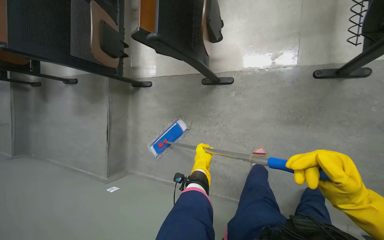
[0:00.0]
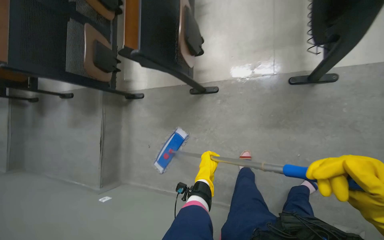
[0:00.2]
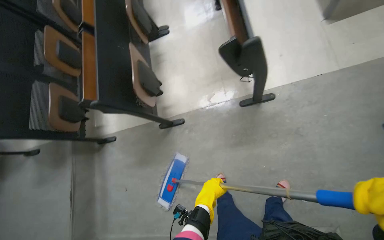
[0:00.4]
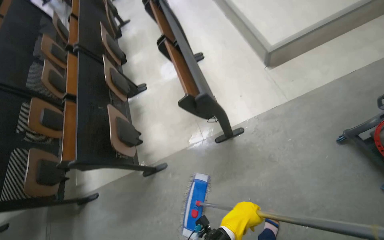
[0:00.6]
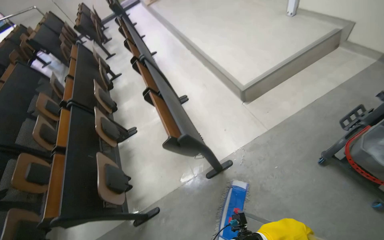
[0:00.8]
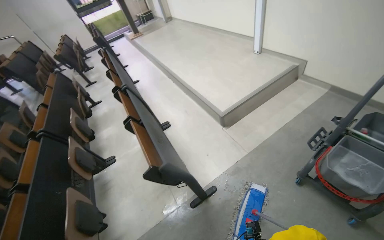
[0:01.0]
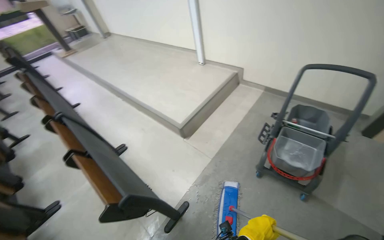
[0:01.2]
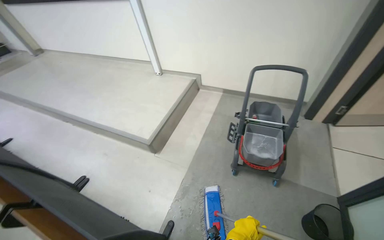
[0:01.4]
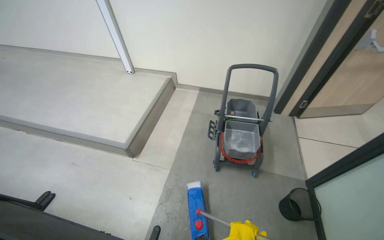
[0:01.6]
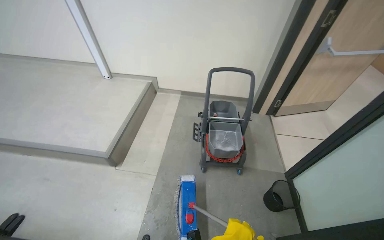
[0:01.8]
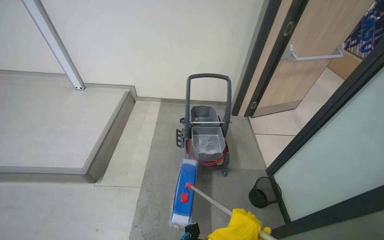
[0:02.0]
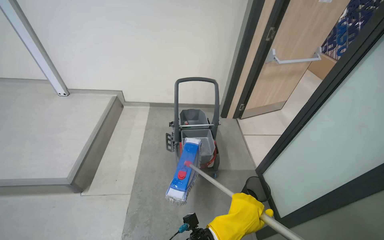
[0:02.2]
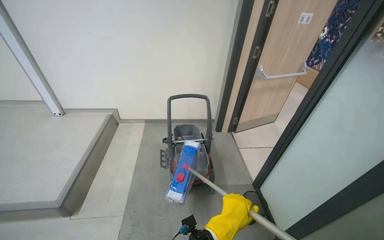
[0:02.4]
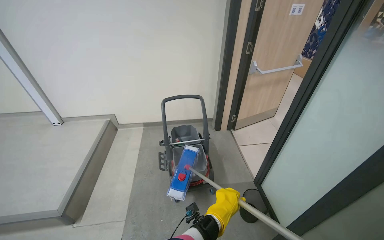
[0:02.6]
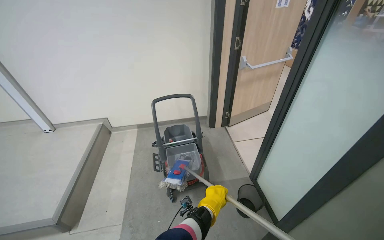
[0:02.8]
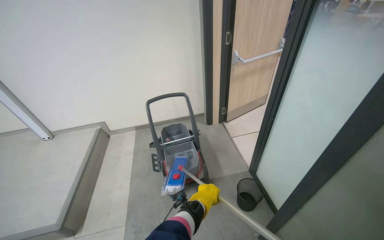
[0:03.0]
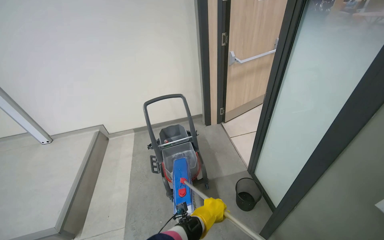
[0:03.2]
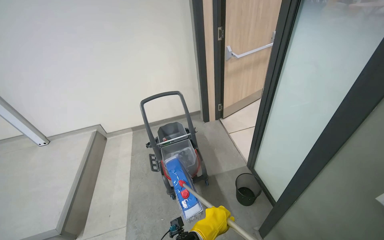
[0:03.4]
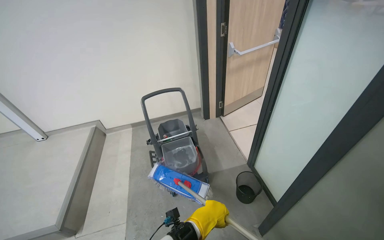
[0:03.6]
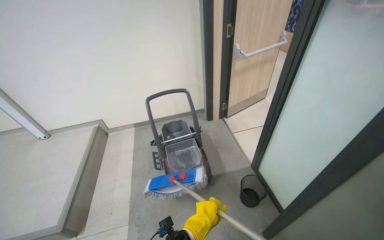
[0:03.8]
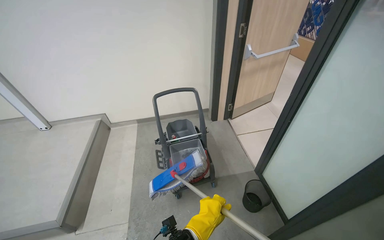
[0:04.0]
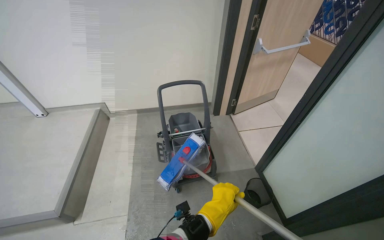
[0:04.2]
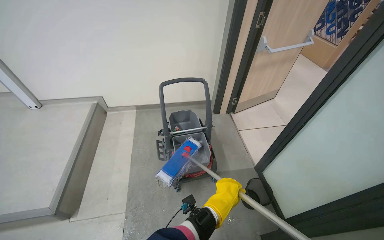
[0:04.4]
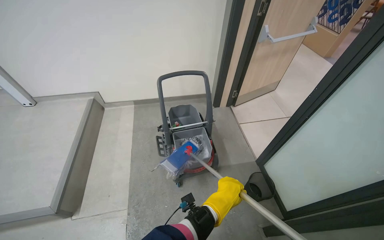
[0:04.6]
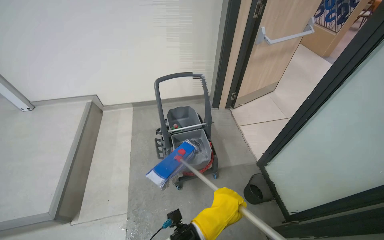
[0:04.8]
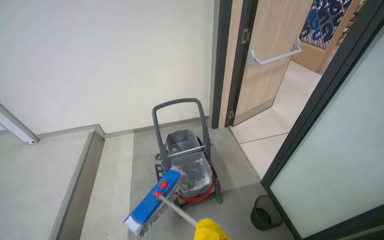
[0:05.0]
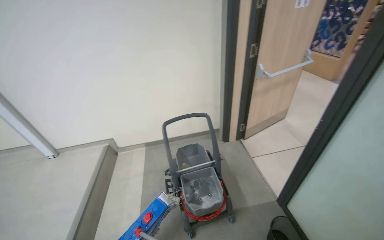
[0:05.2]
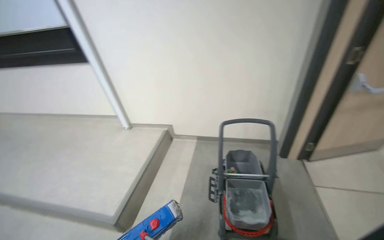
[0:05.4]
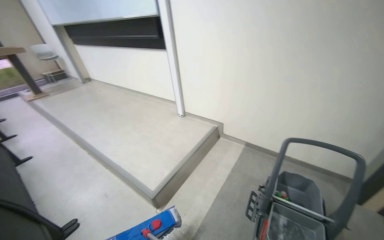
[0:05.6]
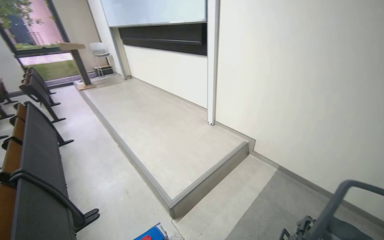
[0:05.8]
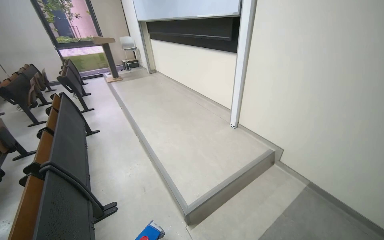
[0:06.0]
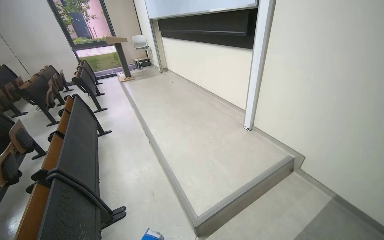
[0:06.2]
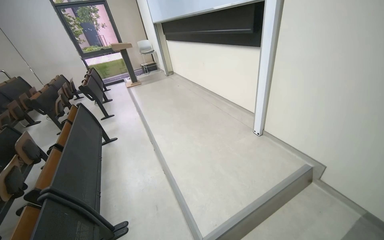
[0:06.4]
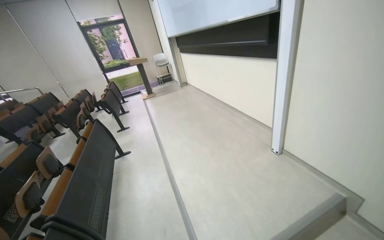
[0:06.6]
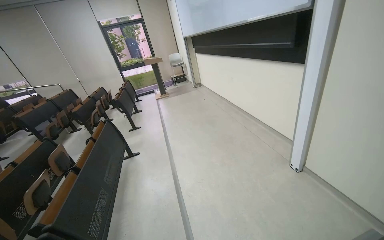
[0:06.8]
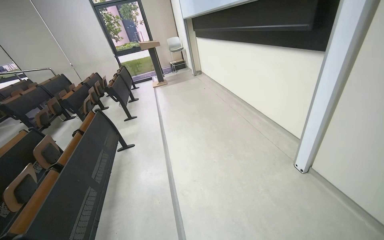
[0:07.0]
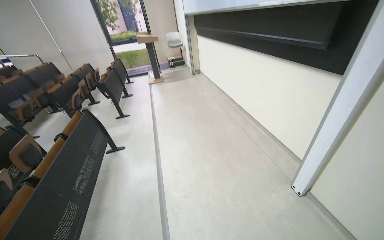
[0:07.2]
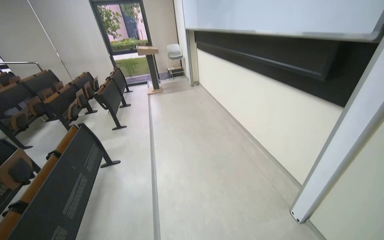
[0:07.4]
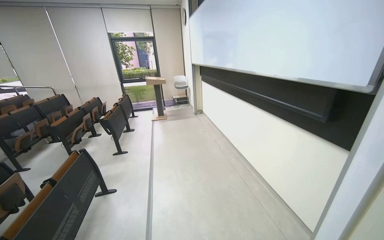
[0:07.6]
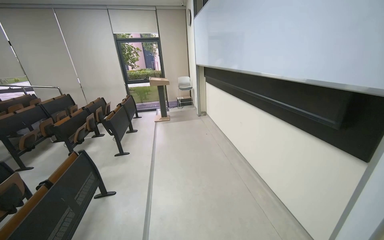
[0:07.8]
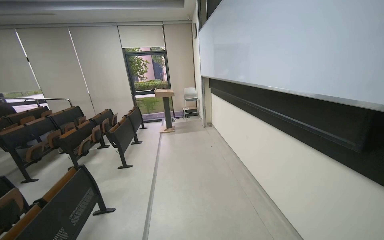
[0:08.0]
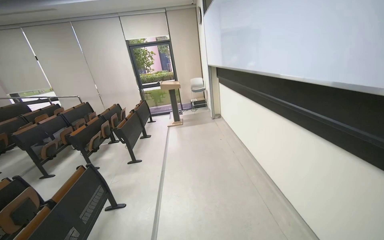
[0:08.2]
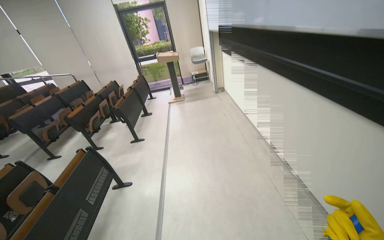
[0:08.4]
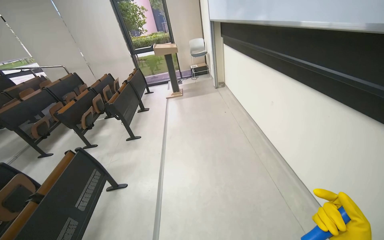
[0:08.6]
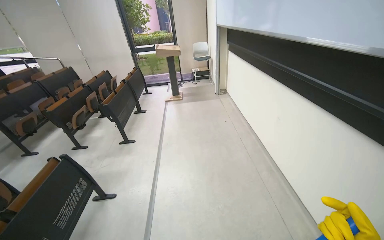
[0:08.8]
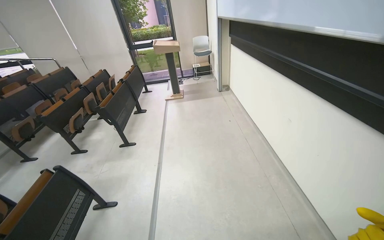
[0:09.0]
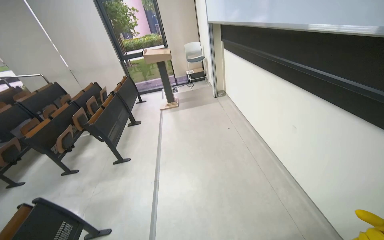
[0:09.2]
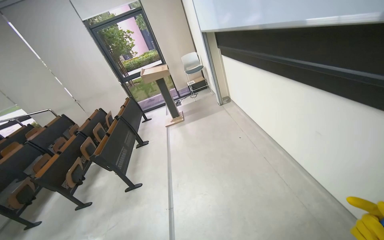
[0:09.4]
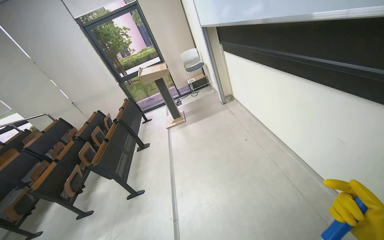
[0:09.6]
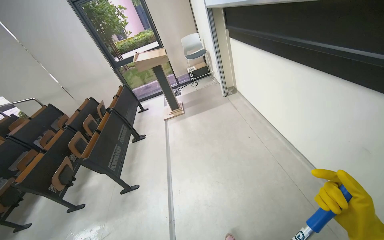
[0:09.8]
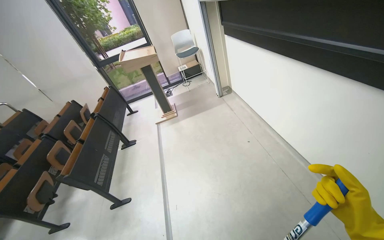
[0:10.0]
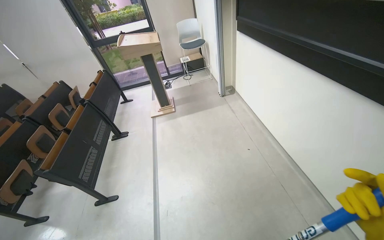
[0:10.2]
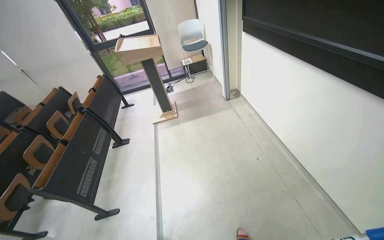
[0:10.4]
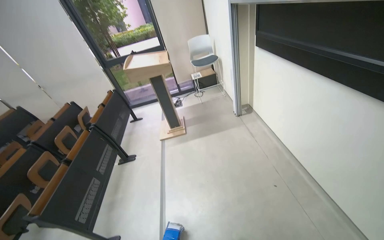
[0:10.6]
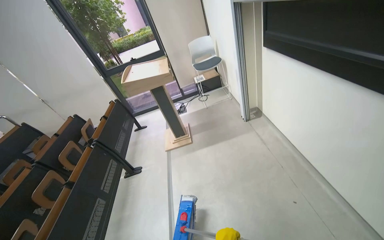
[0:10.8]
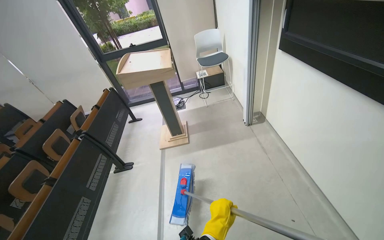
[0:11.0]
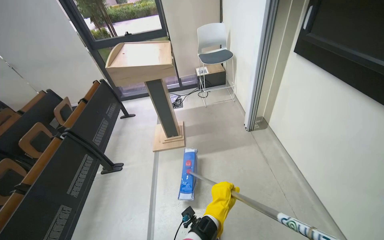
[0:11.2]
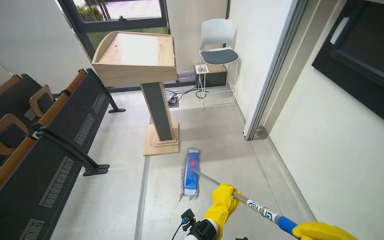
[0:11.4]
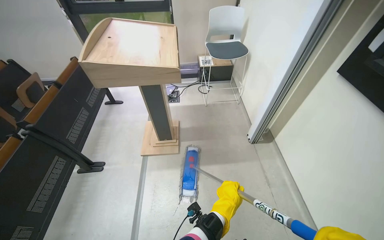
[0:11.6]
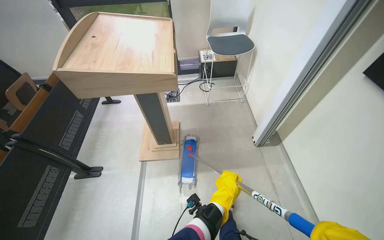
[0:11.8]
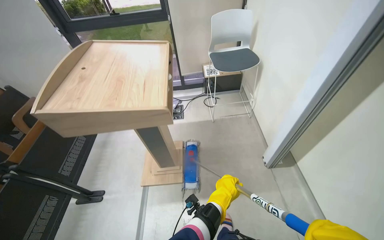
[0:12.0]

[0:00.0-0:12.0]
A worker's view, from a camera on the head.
Job: mopping floor.
The whole recording: Mopping lecture hall floor. The worker mops the floor of the lecture hall, moving between rows of seats.
0:00.0 to 0:01.6: The head travels some 60 cm. The wearer looks some 80 degrees further to the right. The view tilts some 60 degrees upward.
0:01.6 to 0:03.0: The head turns to the right by approximately 30 degrees.
0:04.4 to 0:06.0: The head travels some 40 cm. The head rotates approximately 65 degrees to the left.
0:06.0 to 0:07.6: The camera travels roughly 1 m. The wearer looks approximately 20 degrees further to the left.
0:07.6 to 0:09.0: The wearer moves roughly 1 m. The camera pitches downward, by roughly 15 degrees.
0:09.0 to 0:10.4: The camera is carried some 1.5 m.
0:10.4 to 0:12.0: The camera travels about 1.5 m.

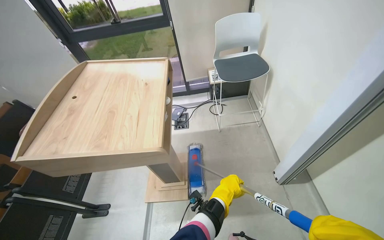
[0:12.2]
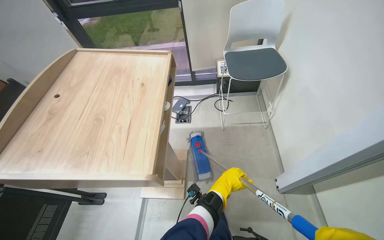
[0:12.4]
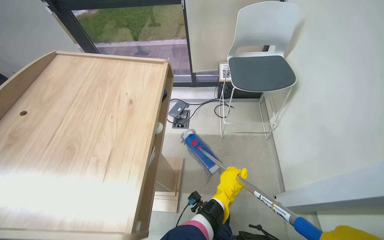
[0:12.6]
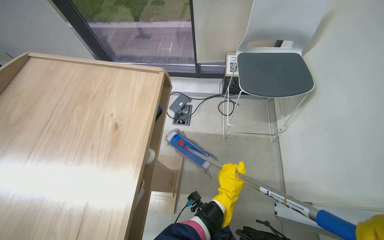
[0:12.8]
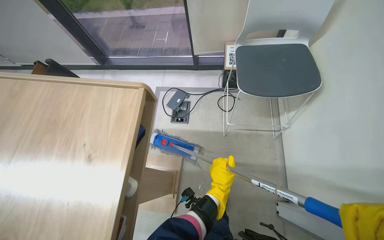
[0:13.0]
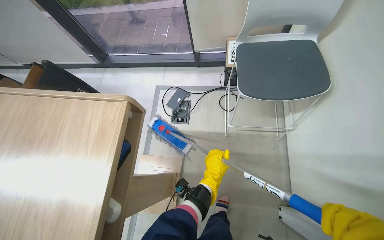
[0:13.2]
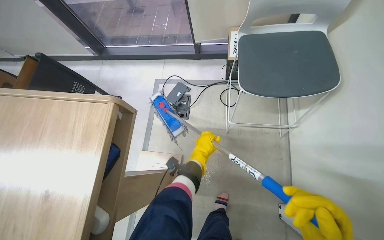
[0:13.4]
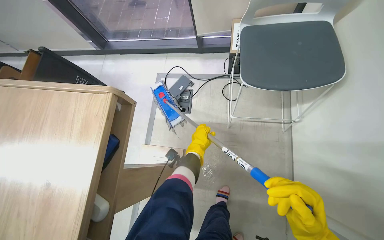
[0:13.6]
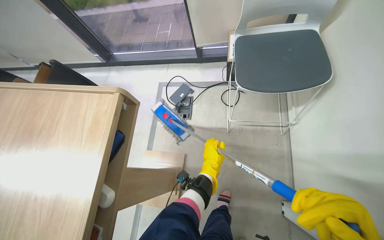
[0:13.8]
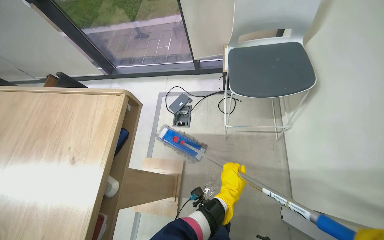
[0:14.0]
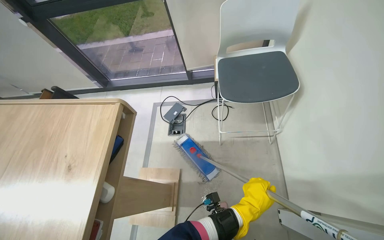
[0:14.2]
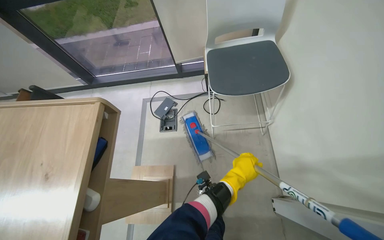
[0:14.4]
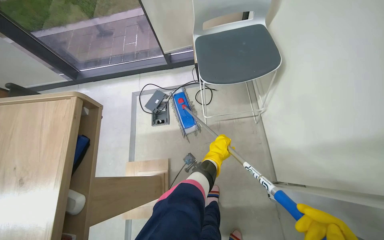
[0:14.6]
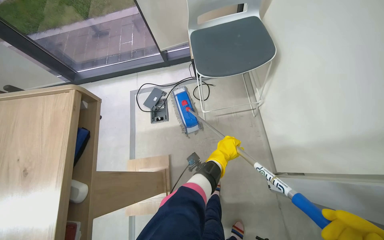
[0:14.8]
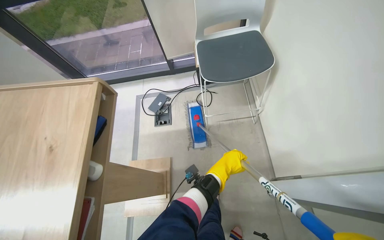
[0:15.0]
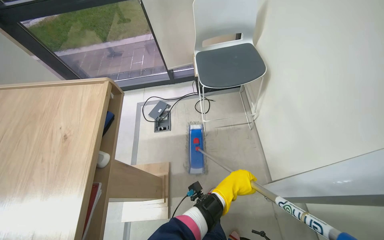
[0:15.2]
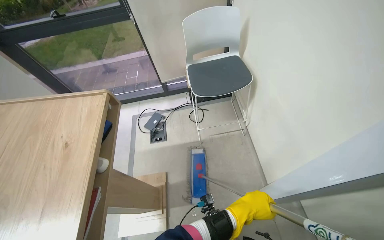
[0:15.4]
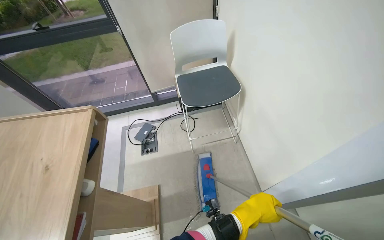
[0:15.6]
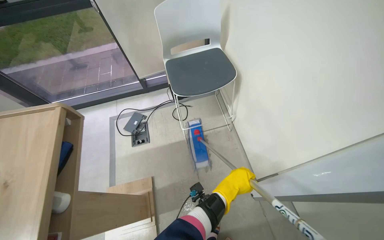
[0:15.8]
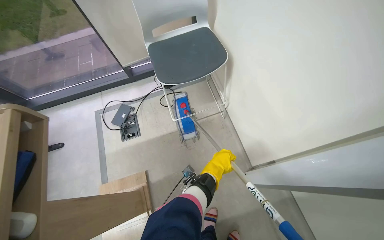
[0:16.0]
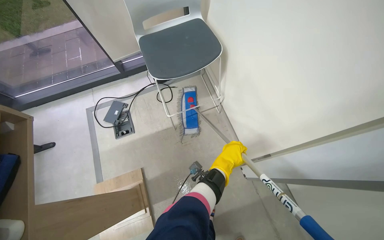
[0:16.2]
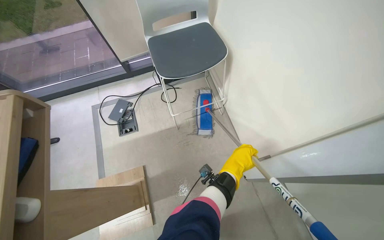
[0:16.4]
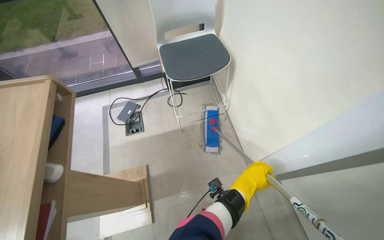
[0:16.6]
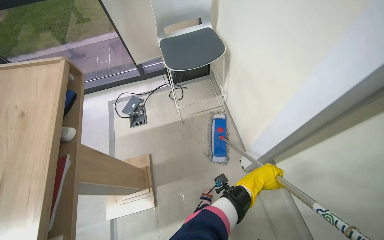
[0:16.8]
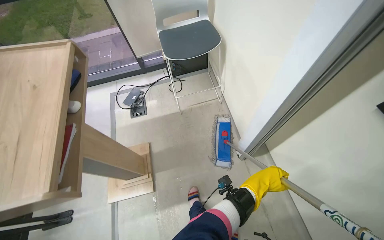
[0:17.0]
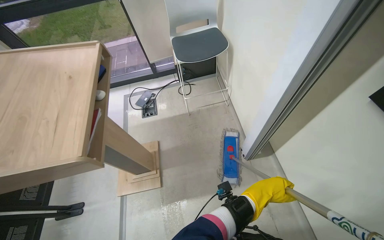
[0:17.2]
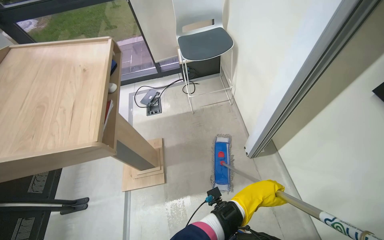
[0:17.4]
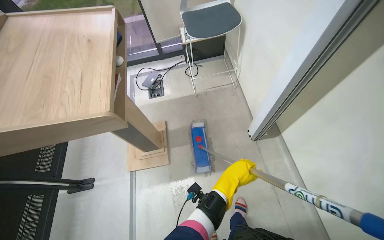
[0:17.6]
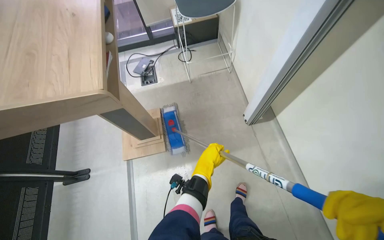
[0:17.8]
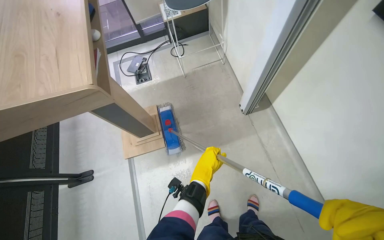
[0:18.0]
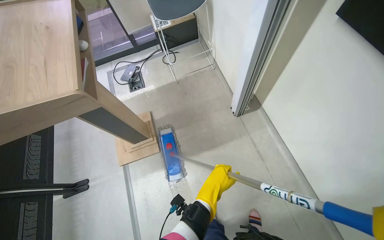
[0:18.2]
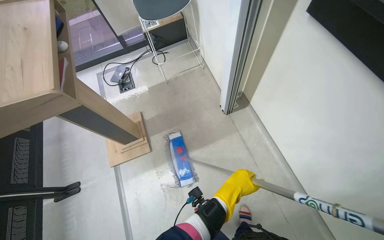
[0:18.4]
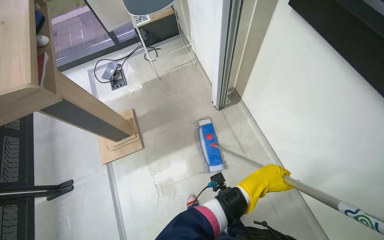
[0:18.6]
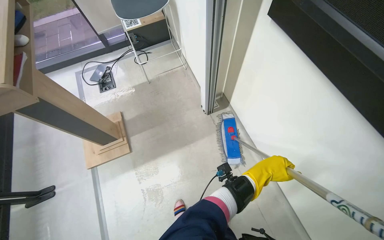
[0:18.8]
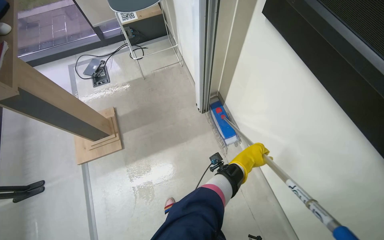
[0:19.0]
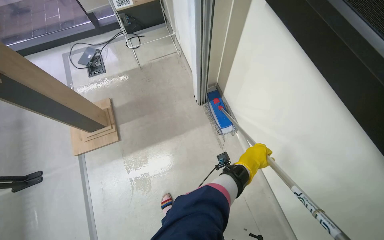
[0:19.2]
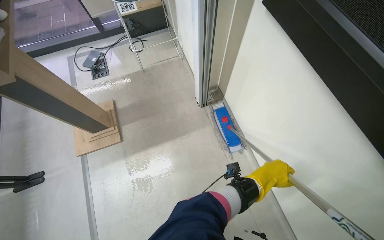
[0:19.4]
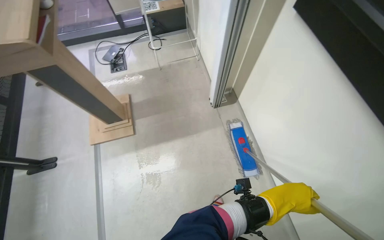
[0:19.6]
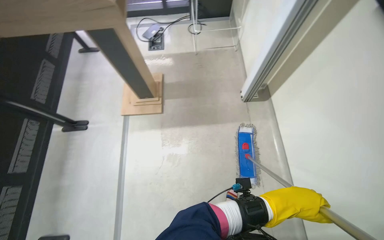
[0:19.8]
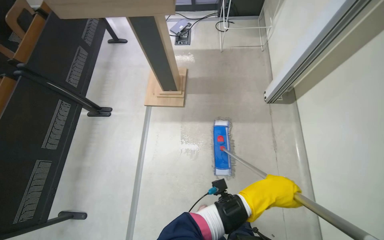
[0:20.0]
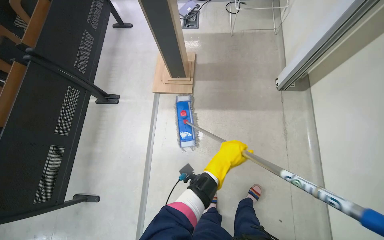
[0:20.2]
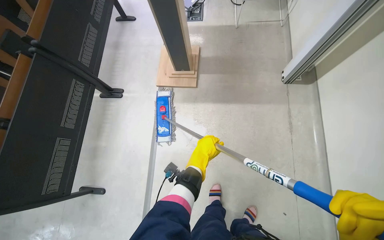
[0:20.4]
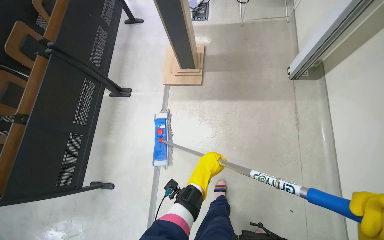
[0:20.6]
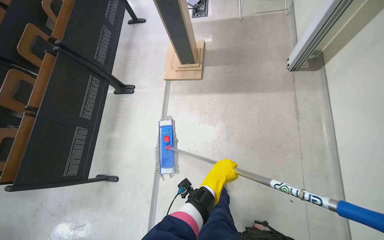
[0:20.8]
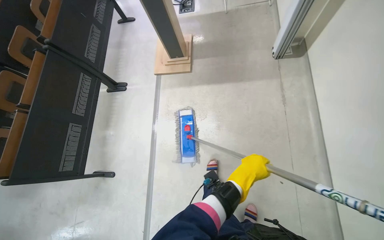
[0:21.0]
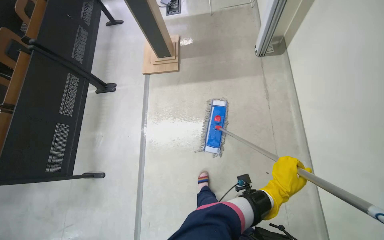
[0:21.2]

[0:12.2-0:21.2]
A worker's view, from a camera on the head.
Job: mopping floor.
The whole recording: Mopping lecture hall floor. The worker mops the floor of the lecture hall, moving between rows of seats.
0:12.2 to 0:13.8: The camera travels approximately 60 cm. The view tilts approximately 15 degrees downward.
0:13.8 to 0:15.2: The left hand moves up and down the picture over some 15 cm, changing direction 2 times.
0:15.2 to 0:16.6: The left hand heads to the right, covering approximately 15 cm, and travels up the picture and back again, approximately 10 cm each way.
0:16.6 to 0:18.2: The camera is carried some 40 cm.
0:18.2 to 0:19.8: The left hand goes approximately 35 cm to the right.
0:19.8 to 0:21.2: The head travels roughly 40 cm.
